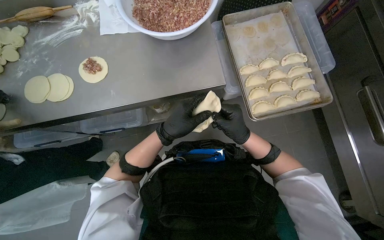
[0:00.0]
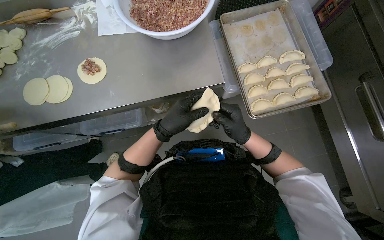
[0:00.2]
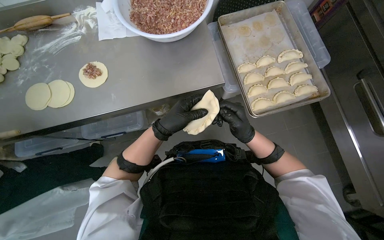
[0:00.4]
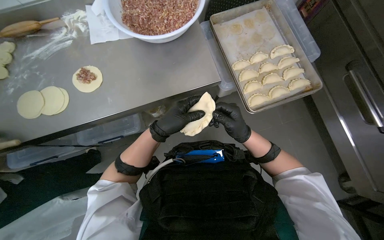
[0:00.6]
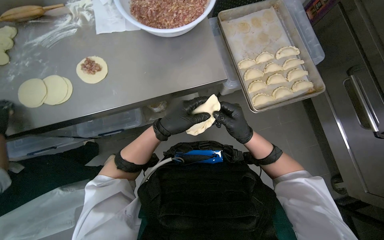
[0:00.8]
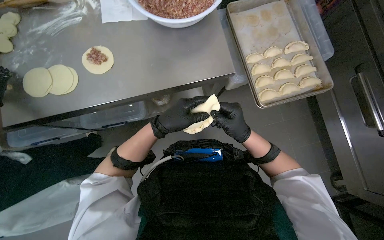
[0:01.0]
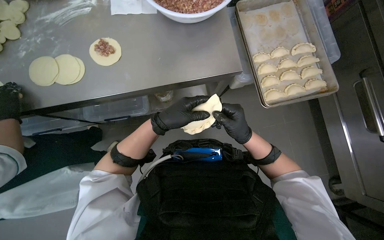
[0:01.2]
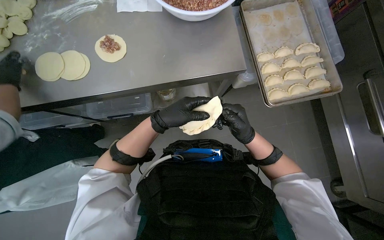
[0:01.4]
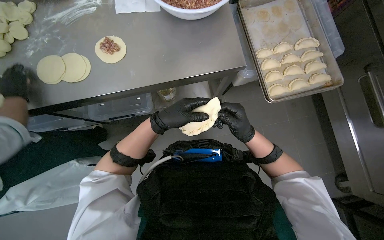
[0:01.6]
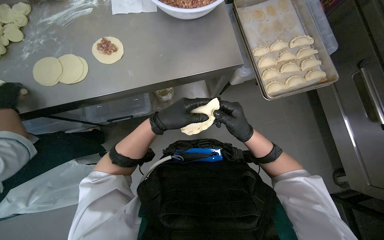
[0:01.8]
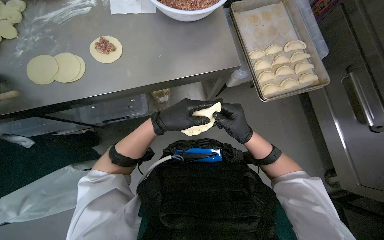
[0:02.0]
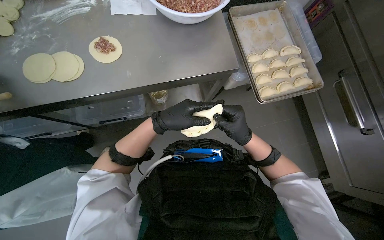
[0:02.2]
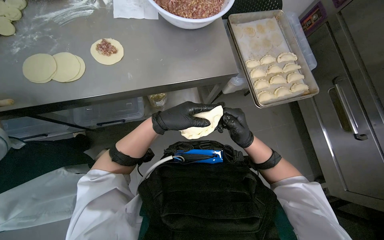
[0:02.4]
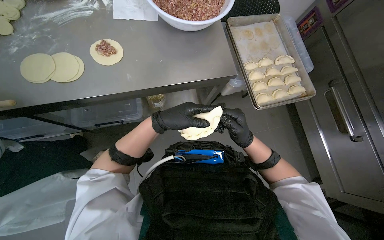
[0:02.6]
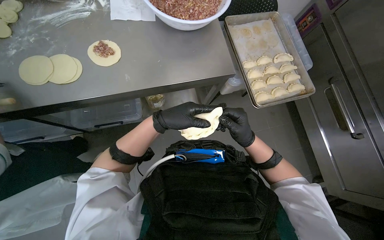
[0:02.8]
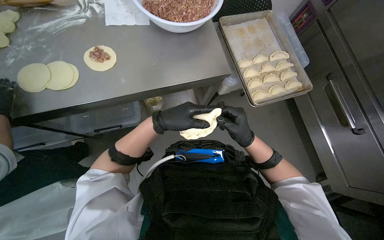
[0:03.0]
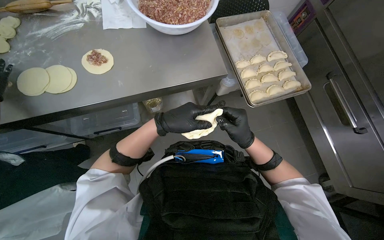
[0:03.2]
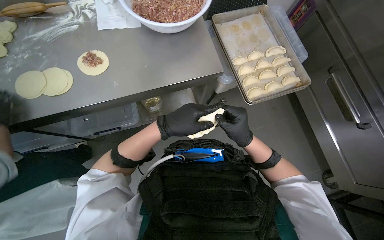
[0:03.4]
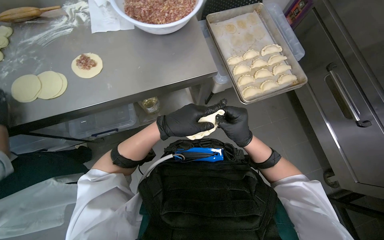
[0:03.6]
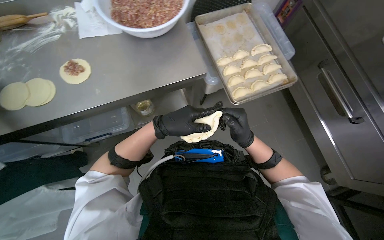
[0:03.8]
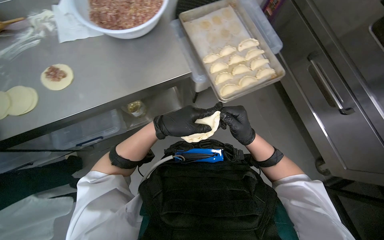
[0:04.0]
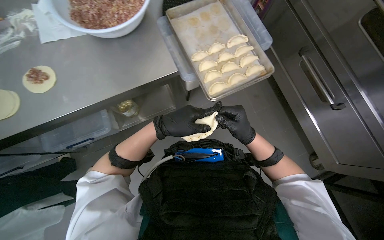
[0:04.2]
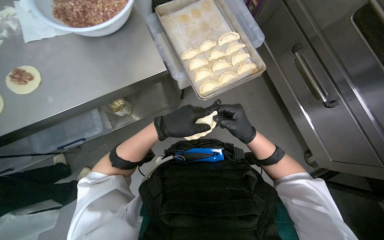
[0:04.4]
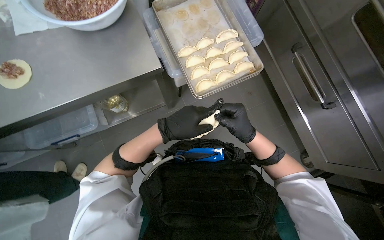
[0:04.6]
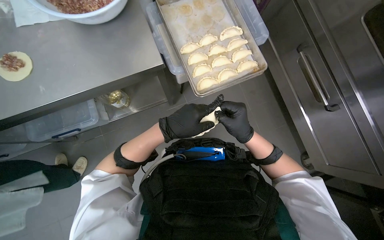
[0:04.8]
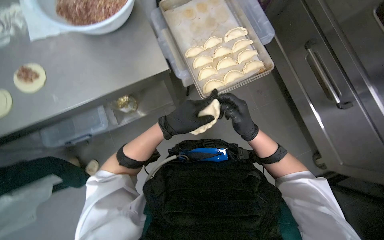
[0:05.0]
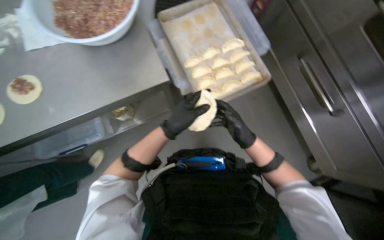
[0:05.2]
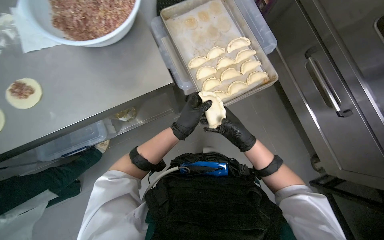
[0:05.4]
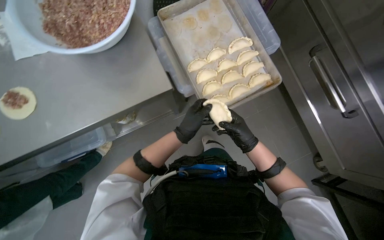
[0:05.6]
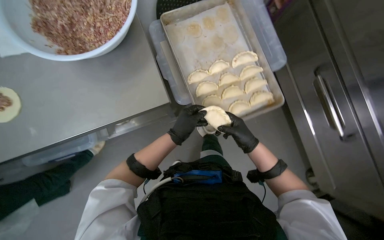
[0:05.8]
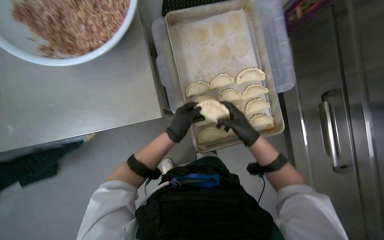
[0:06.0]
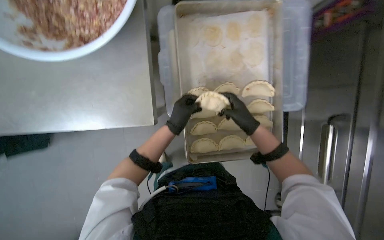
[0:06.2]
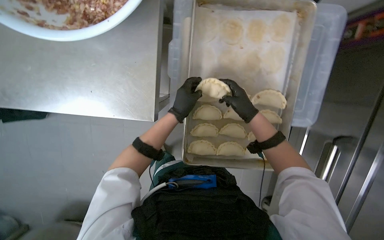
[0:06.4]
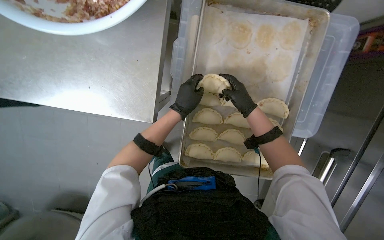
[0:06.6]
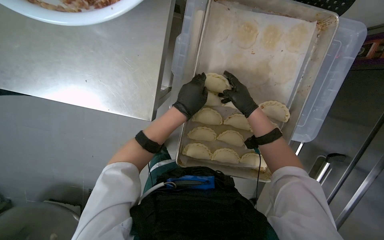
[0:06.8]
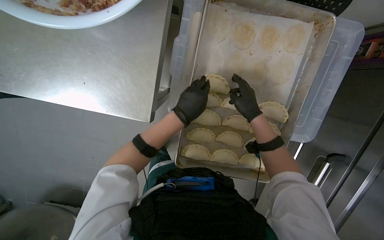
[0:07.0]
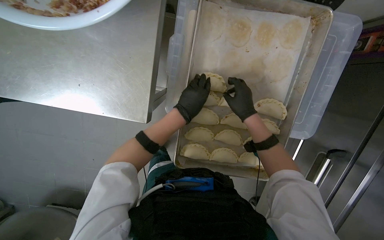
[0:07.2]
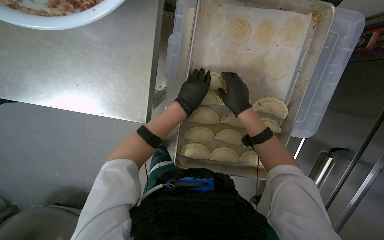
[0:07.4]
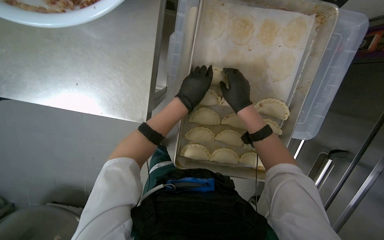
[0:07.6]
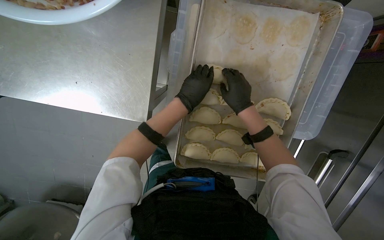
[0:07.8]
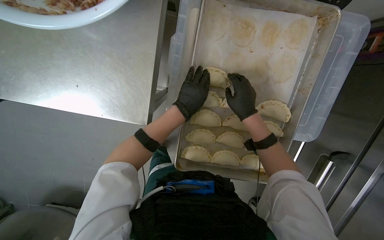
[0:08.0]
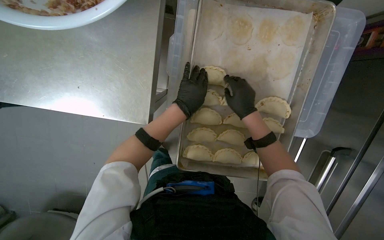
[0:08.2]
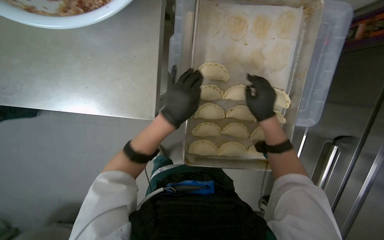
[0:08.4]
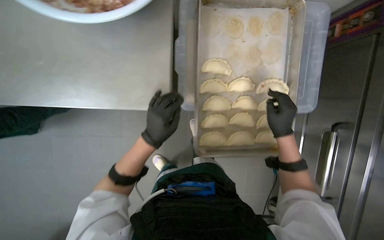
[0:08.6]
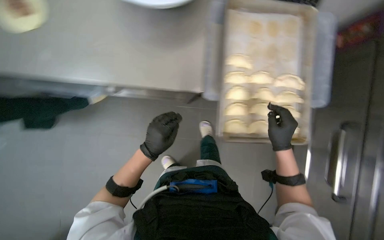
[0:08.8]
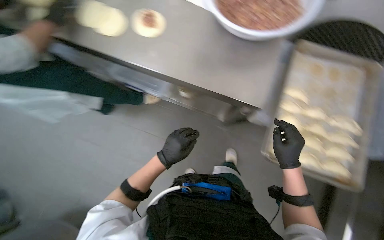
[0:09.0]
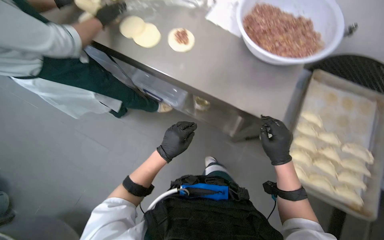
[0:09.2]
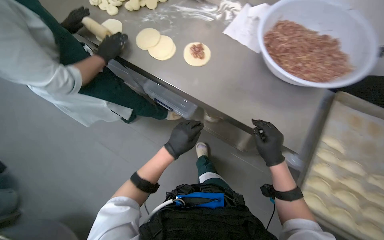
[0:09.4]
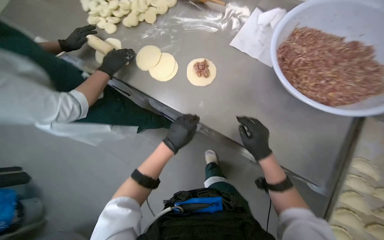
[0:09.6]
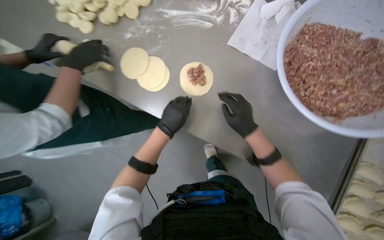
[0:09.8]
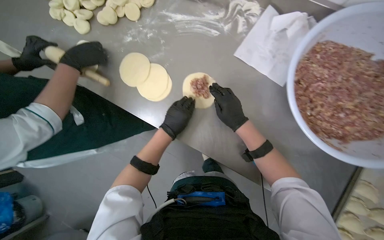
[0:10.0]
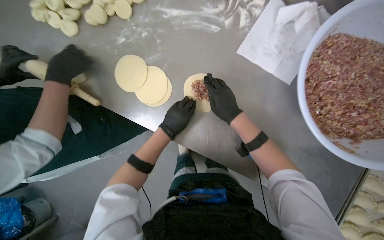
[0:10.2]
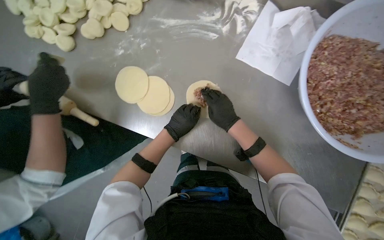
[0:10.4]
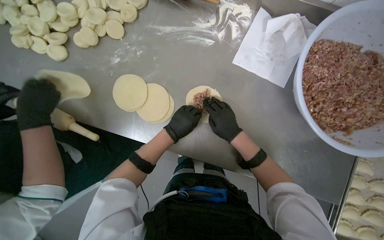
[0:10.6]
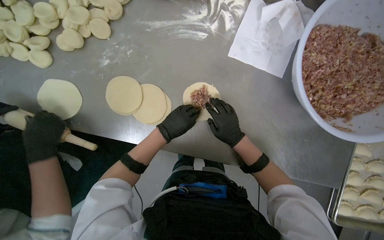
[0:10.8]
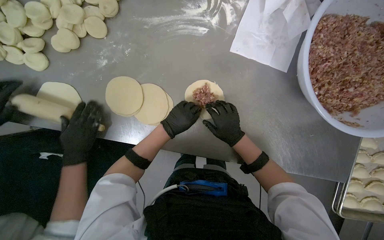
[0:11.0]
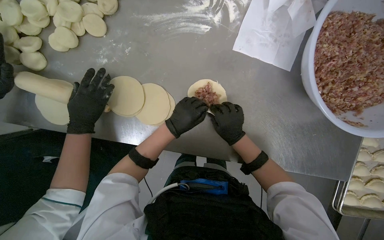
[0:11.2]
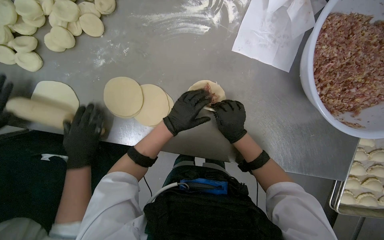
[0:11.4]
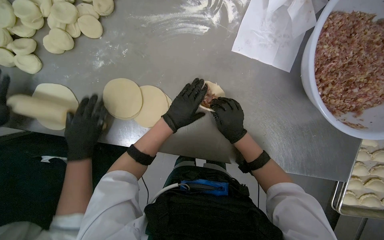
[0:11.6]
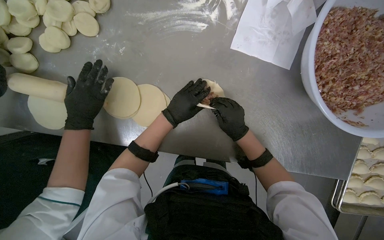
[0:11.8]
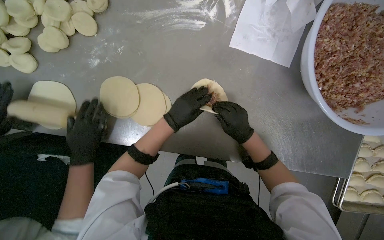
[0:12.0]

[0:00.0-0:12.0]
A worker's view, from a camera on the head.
Job: preparing food.
The whole recording: Preparing meat-filled dumplings. The worker places meat filling onto dough circles, seals them, and places them onto a tray.
0:01.6 to 0:03.0: The hands work in one place, with small movements.
0:04.4 to 0:06.0: The left hand heads farther from the camera, covering approximately 25 cm.
0:06.0 to 0:07.6: The view tips downward by roughly 15 degrees.
0:07.6 to 0:09.0: The view tilts approximately 15 degrees upward. The right hand moves down the picture, some 35 cm; the left hand shifts about 40 cm down the picture and to the left.
0:09.0 to 0:10.4: The camera travels approximately 60 cm.
0:10.4 to 0:12.0: The hands are busy where they are.

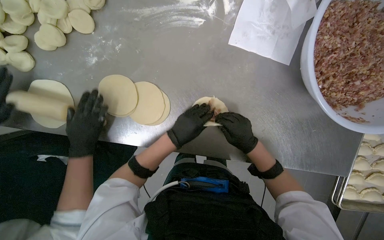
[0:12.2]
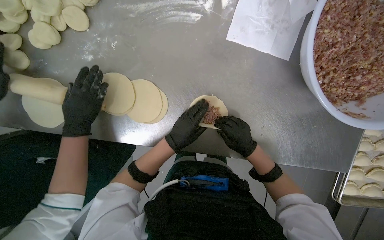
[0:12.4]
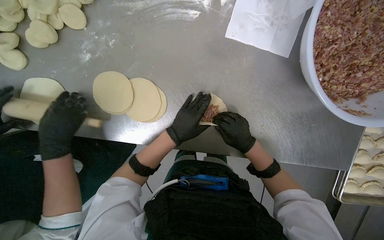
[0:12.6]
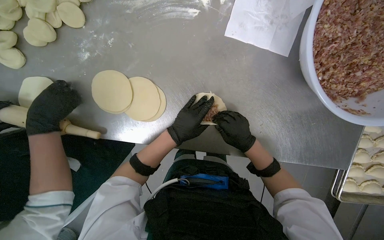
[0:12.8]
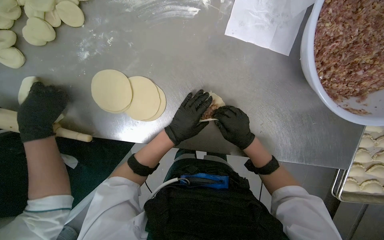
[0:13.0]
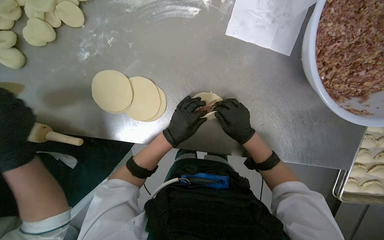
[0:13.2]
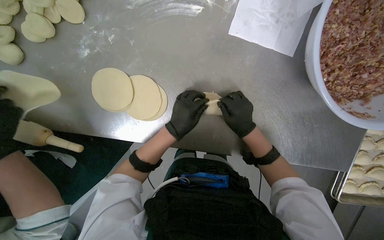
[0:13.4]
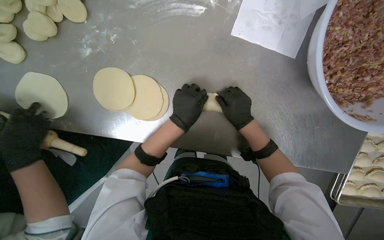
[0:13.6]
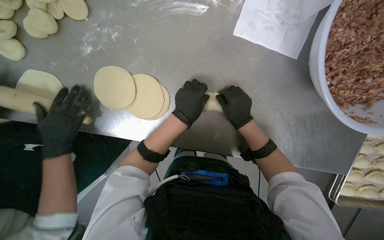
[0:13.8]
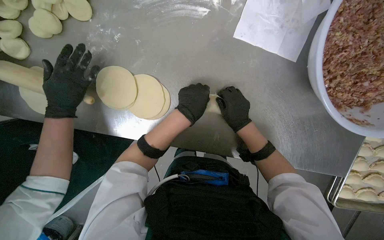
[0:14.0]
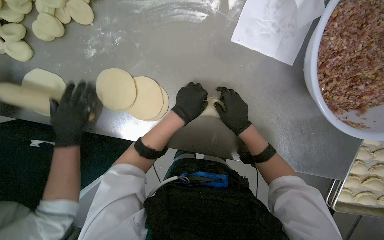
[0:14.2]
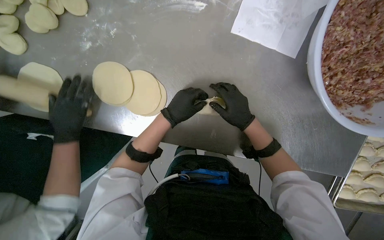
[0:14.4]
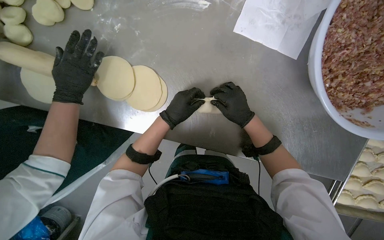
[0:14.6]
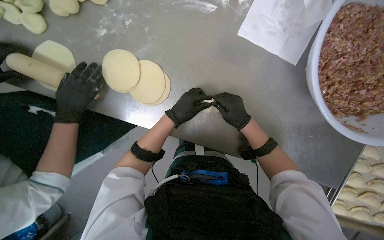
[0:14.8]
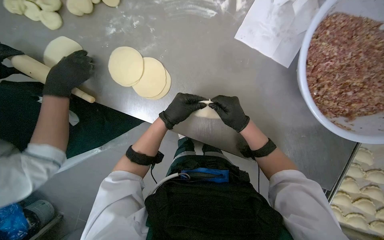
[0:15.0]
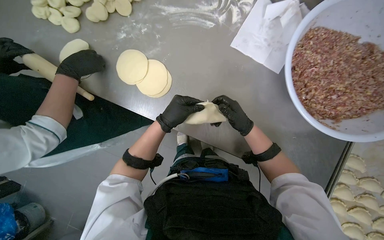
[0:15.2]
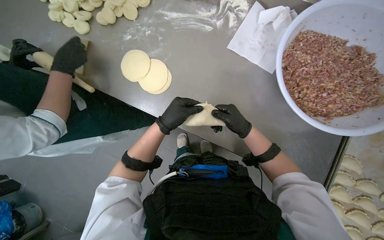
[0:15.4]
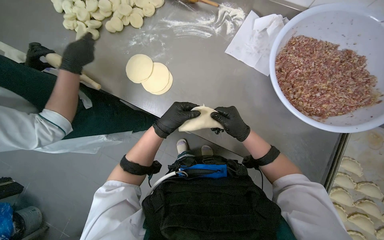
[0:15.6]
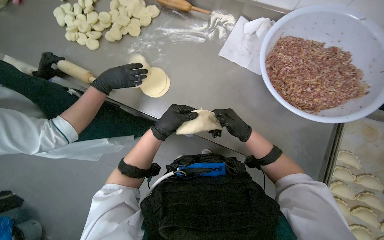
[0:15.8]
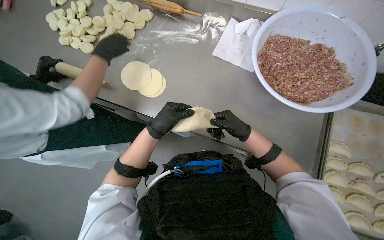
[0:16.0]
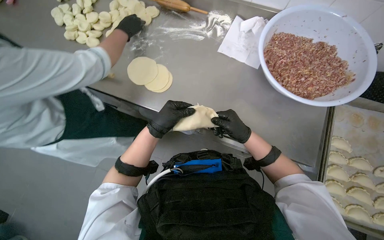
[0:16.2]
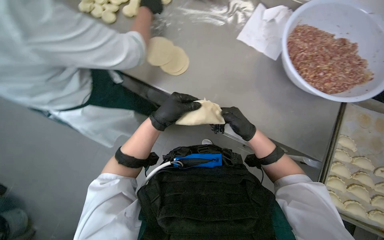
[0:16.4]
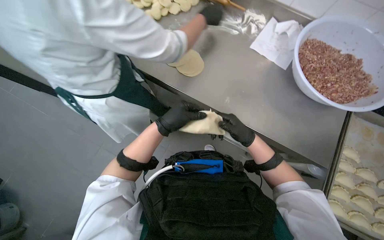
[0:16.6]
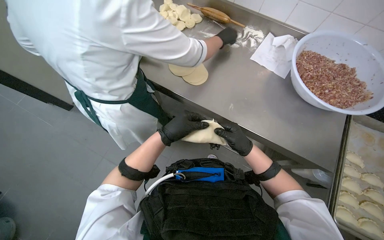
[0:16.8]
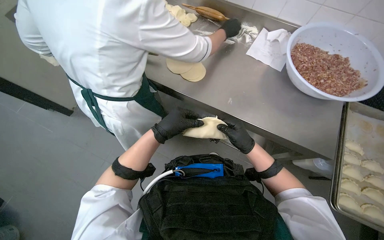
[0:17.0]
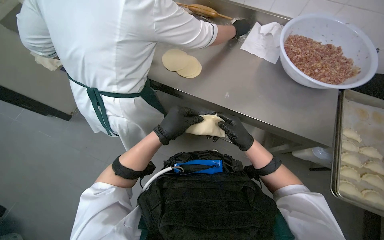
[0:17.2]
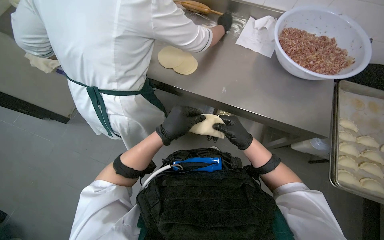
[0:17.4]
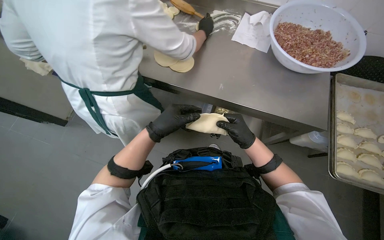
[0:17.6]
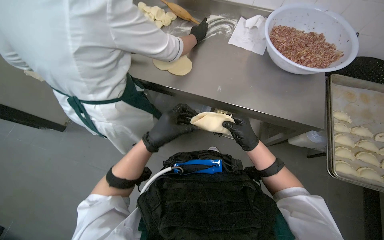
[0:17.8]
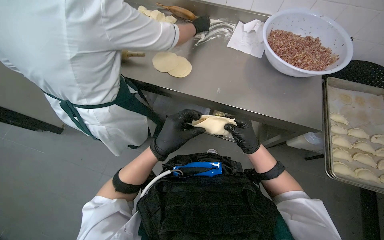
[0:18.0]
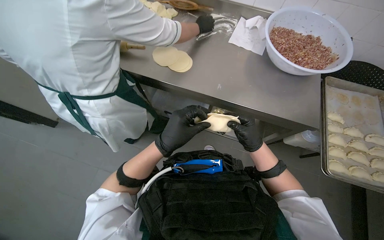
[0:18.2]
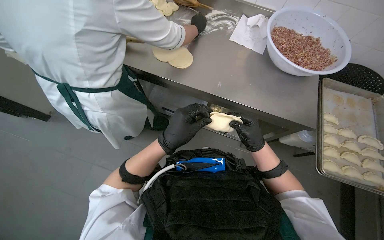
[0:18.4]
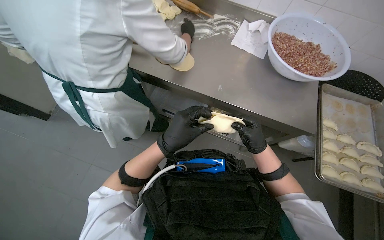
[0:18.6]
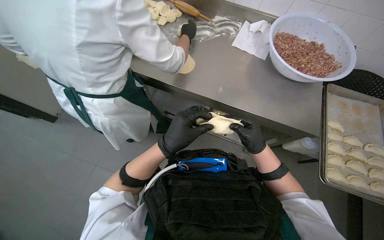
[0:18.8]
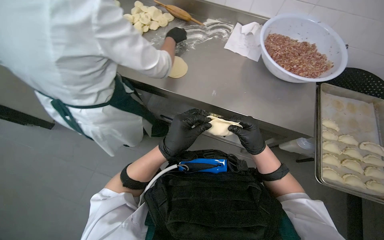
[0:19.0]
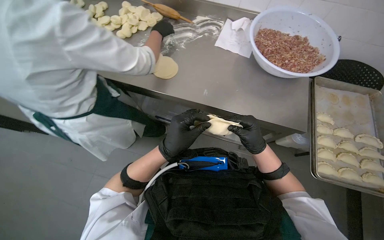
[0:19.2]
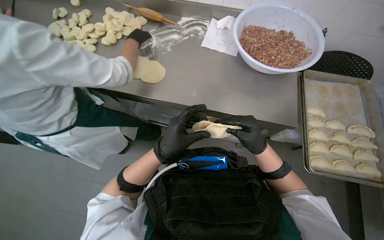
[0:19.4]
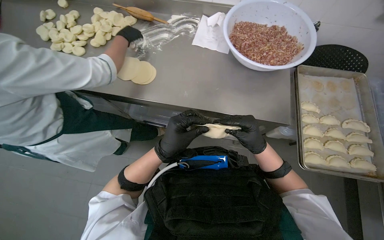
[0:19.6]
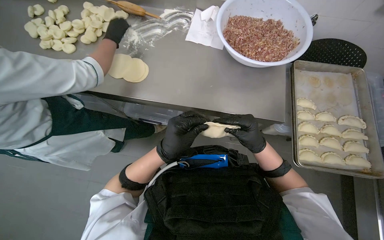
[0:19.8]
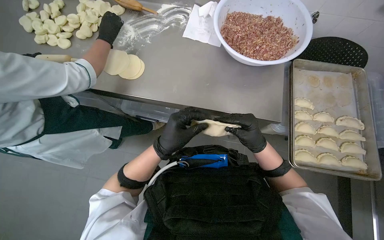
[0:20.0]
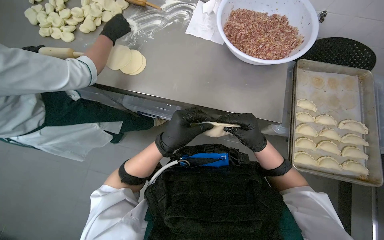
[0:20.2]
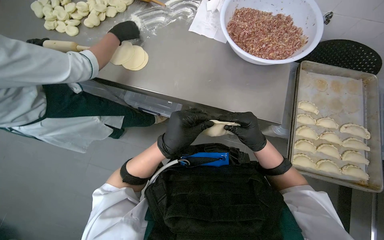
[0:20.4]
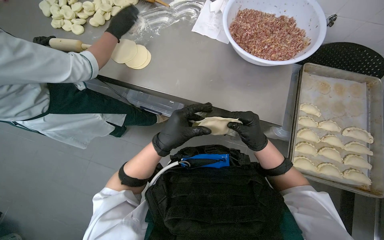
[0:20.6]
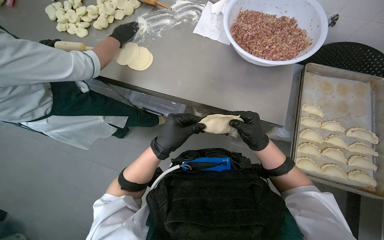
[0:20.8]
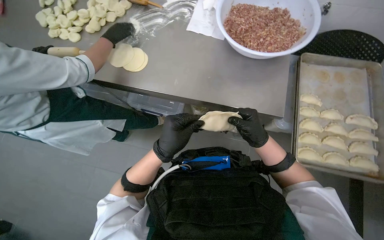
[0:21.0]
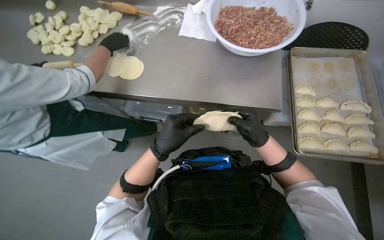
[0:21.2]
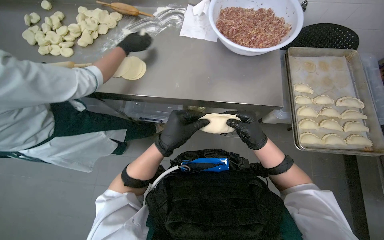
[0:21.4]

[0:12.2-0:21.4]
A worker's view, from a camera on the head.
Job: preparing food.
The whole recording: Preparing meat-filled dumplings. The worker places meat filling onto dough circles, seals them, and places them onto a tray.
0:12.2 to 0:13.8: The hands stay close to where they were, moving slightly.
0:13.8 to 0:15.2: The wearer looks approximately 15 degrees further upward.
0:15.2 to 0:16.8: The camera pitches upward, by roughly 20 degrees. The right hand moves down the picture, some 20 cm.
0:19.8 to 0:21.4: The hands make small movements and keep their place.
